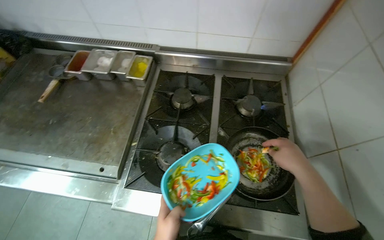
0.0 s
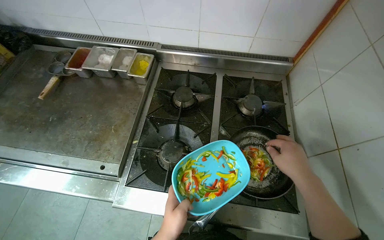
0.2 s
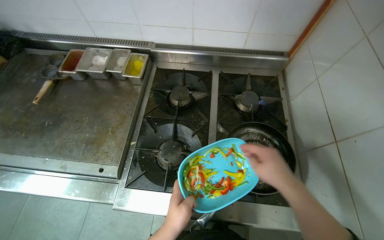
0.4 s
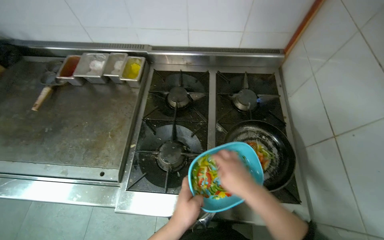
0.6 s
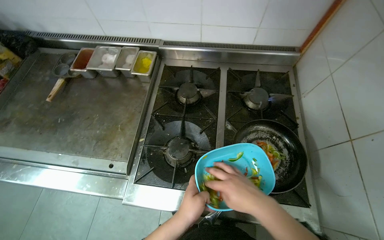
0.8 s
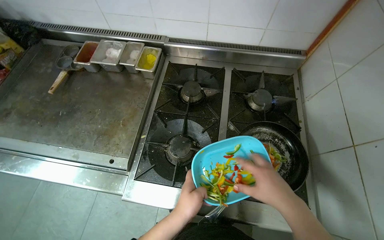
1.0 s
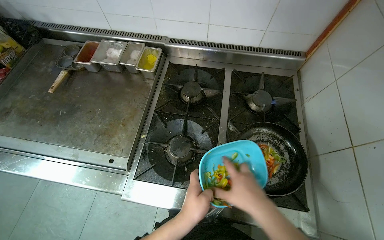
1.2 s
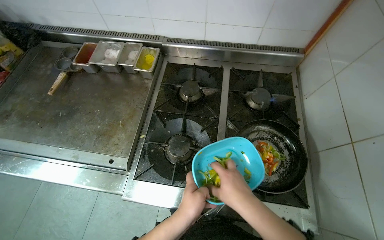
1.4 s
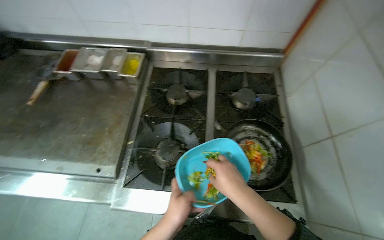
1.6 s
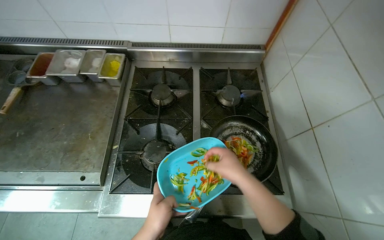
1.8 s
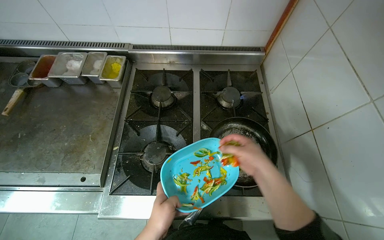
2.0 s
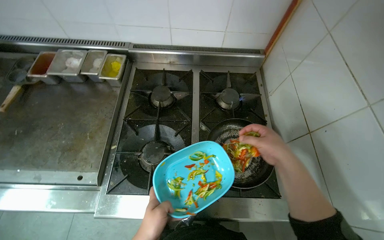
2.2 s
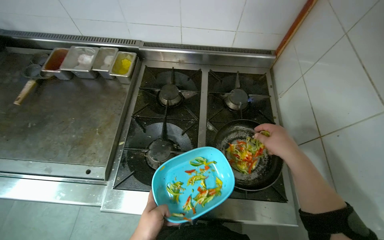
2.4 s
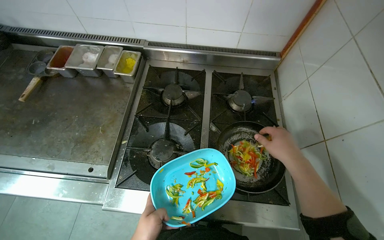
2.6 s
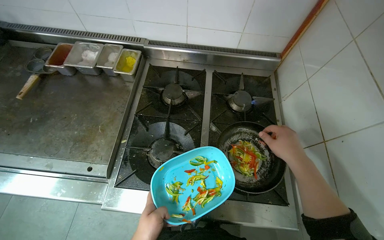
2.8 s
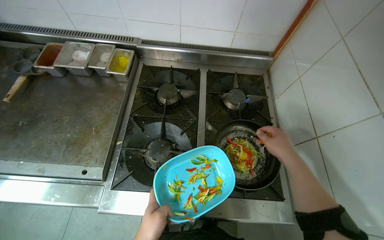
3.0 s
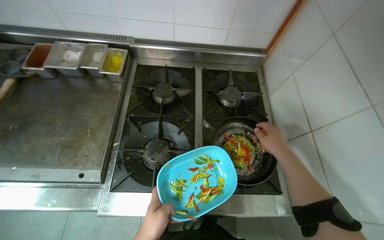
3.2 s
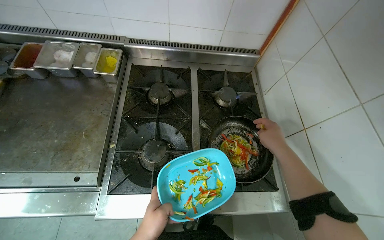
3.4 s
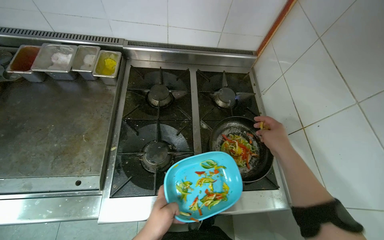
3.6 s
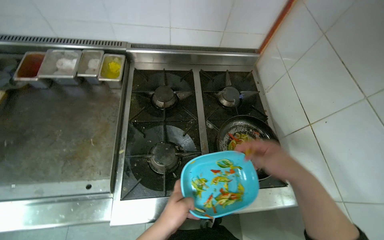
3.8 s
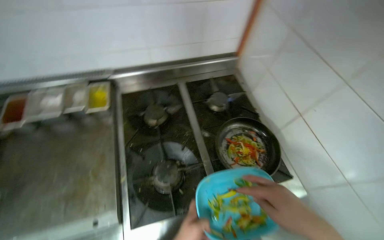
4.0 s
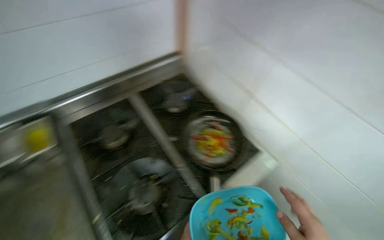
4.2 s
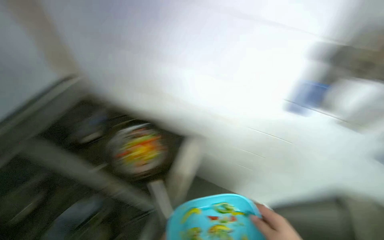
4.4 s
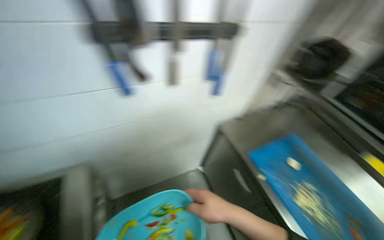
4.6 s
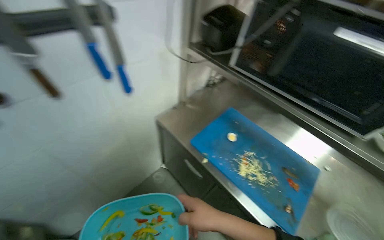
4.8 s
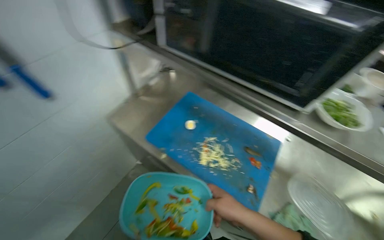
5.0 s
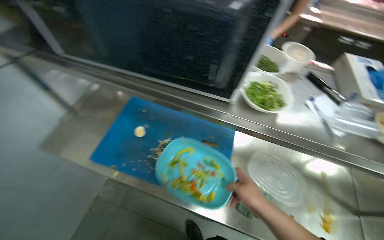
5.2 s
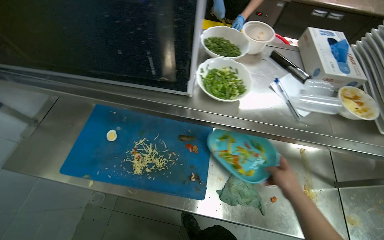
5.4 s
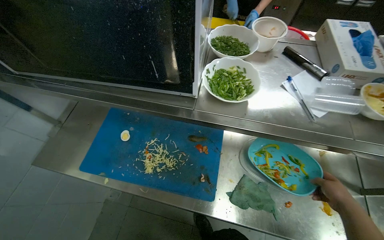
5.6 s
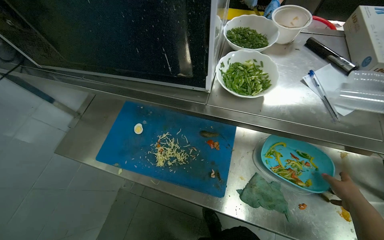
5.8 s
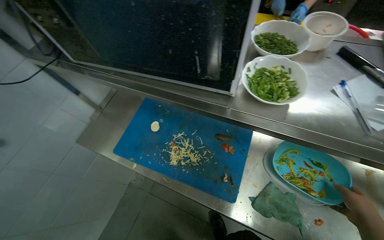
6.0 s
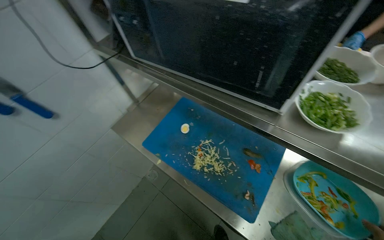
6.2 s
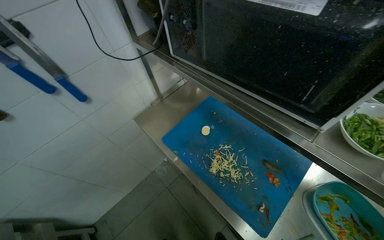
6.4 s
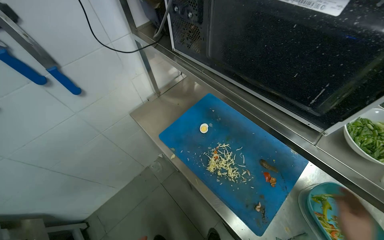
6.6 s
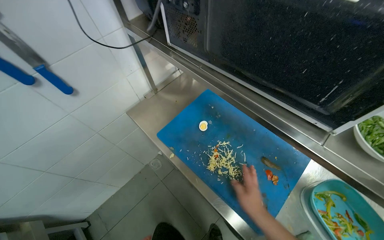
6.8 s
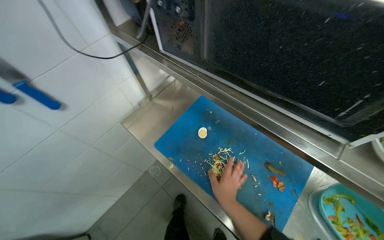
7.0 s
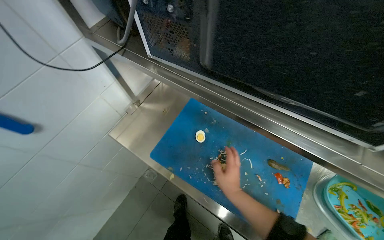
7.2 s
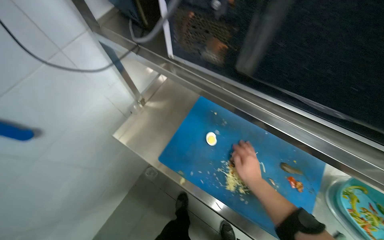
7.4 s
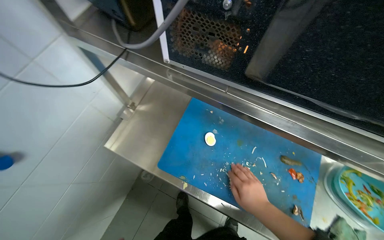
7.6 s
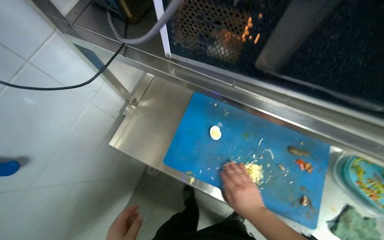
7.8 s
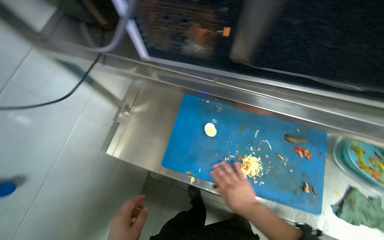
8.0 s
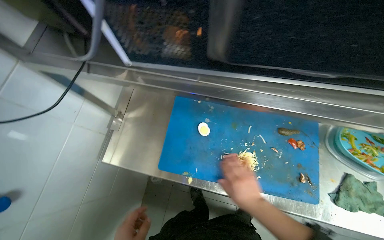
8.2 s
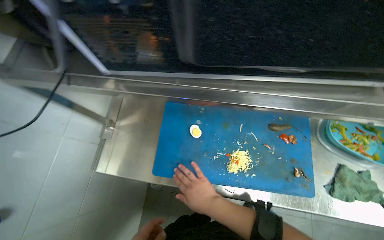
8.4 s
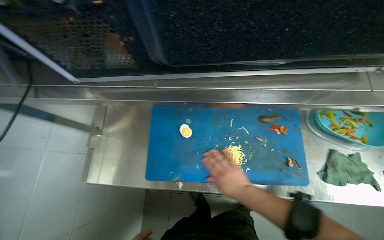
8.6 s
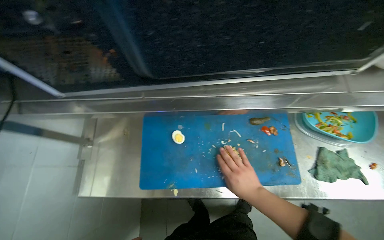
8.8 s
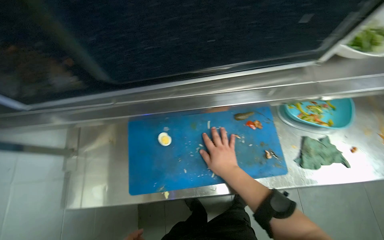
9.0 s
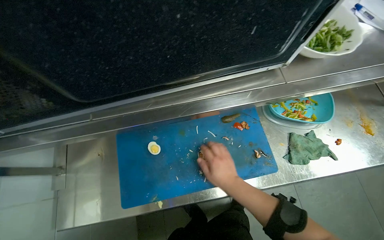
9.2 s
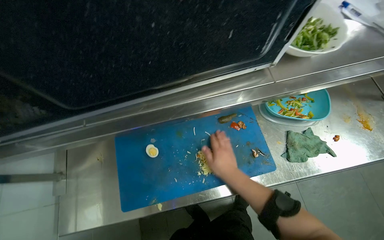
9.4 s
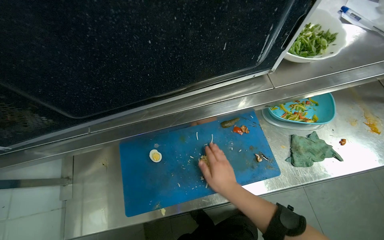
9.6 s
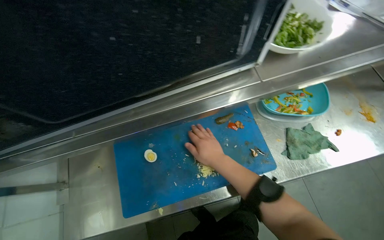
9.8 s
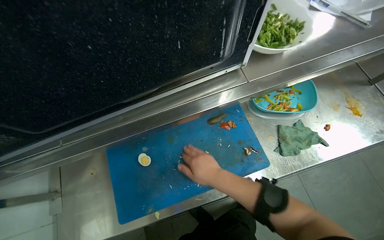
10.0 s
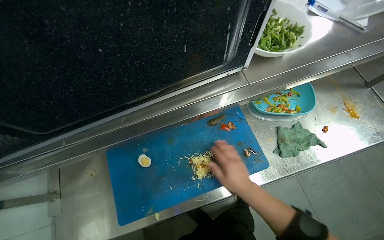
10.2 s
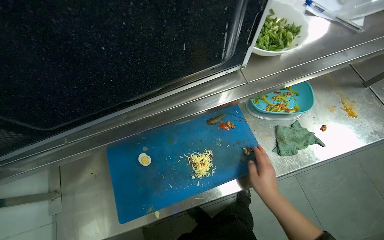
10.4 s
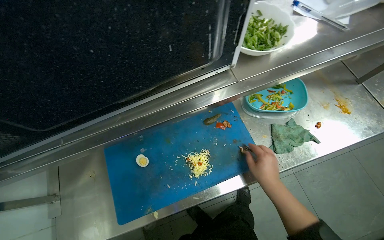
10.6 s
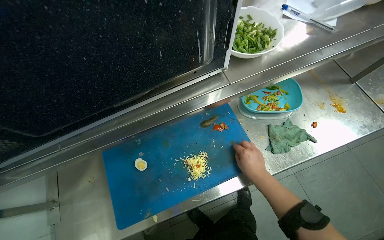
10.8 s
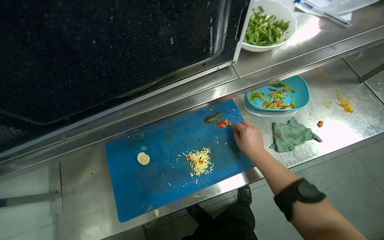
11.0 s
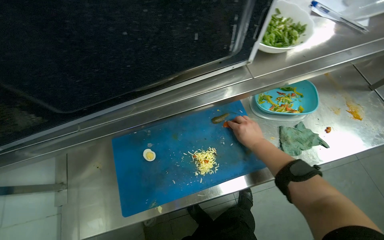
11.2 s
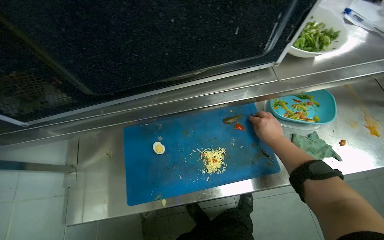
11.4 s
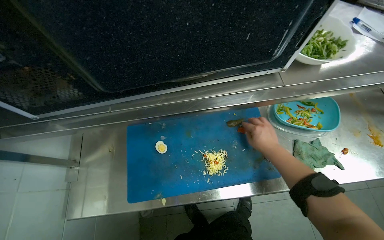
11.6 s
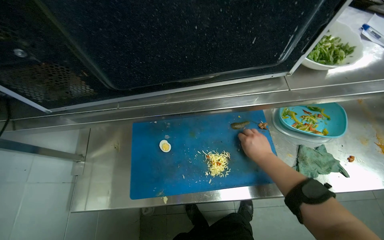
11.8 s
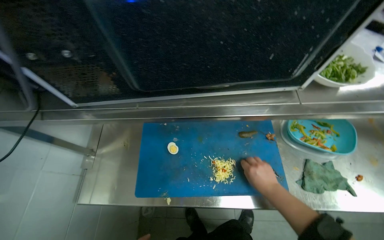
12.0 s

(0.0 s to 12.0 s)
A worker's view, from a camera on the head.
Job: cooking food.
The whole recording: Preparing ingredients and cooking. The worker adds vegetables to a pan, chops ingredients on a cutting board, and then adds meat to the pan.
0.0 s - 1.6 s: The right hand shifts roughly 15 cm to the left.
1.6 s - 3.0 s: The right hand shifts about 20 cm to the right and up the picture.
3.0 s - 4.4 s: The head rotates roughly 65 degrees to the right.
4.4 s - 6.0 s: The camera is carried approximately 70 cm. The head turns to the right by about 50 degrees. The view tilts approximately 20 degrees downward.
7.6 s - 9.0 s: The scene rotates counterclockwise by some 30 degrees.
9.0 s - 10.4 s: The right hand goes about 15 cm to the right.
10.4 s - 12.0 s: The right hand goes up the picture and returns, some 15 cm each way.

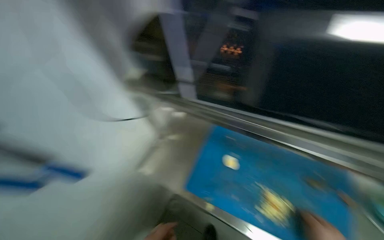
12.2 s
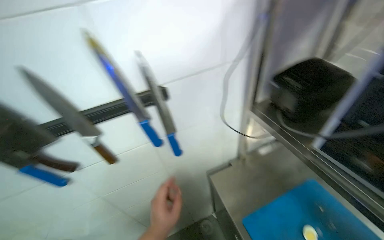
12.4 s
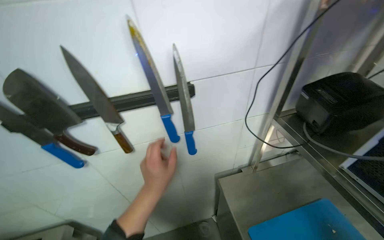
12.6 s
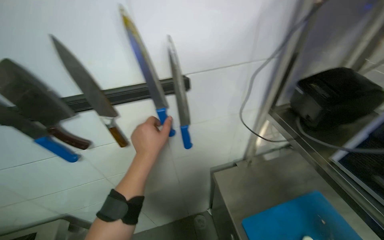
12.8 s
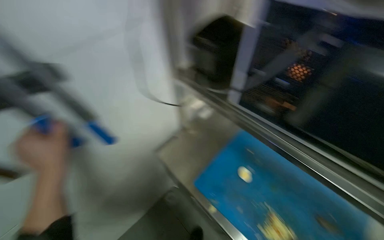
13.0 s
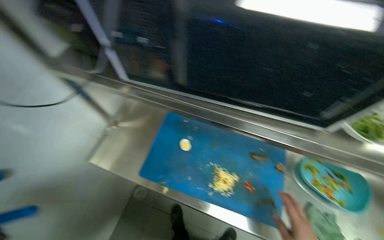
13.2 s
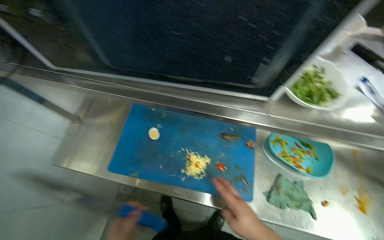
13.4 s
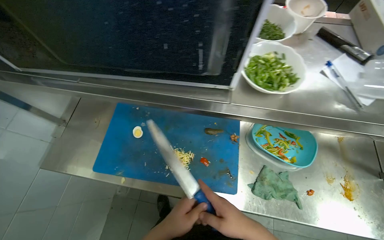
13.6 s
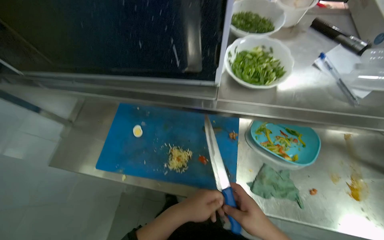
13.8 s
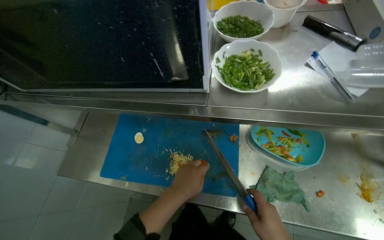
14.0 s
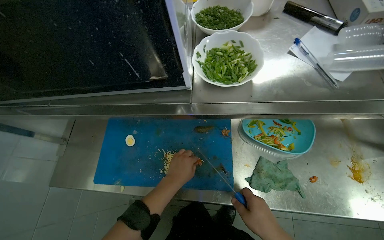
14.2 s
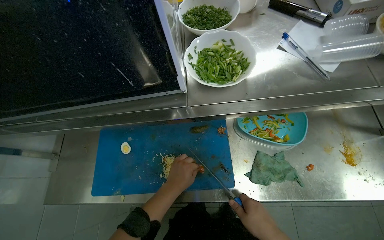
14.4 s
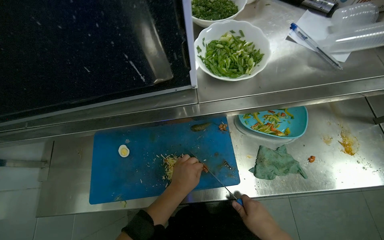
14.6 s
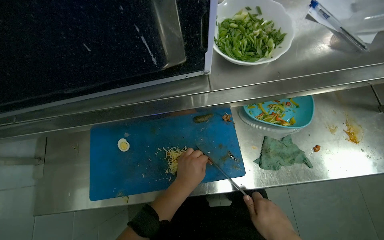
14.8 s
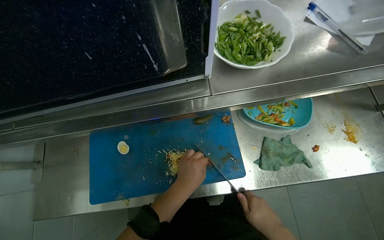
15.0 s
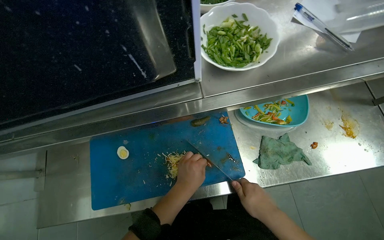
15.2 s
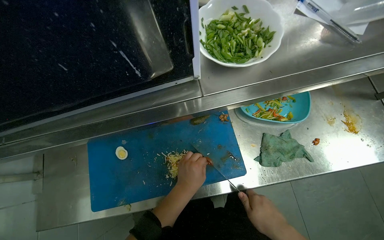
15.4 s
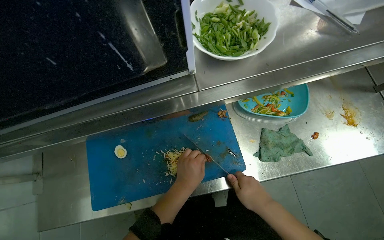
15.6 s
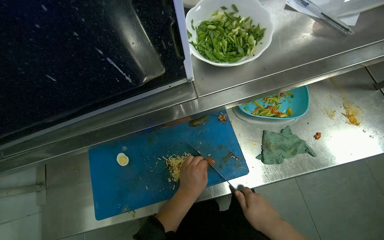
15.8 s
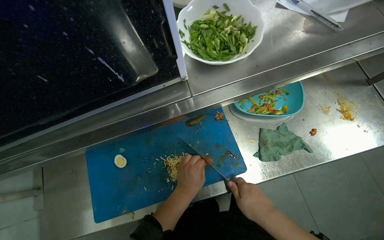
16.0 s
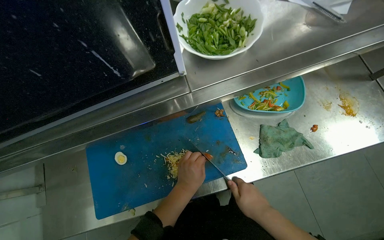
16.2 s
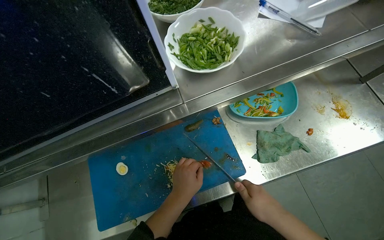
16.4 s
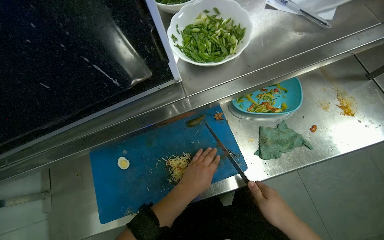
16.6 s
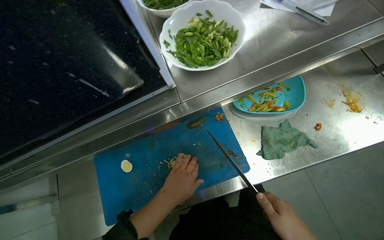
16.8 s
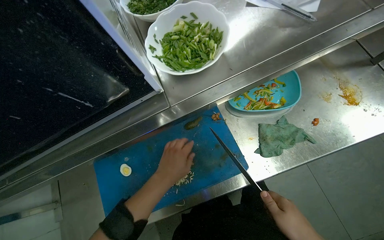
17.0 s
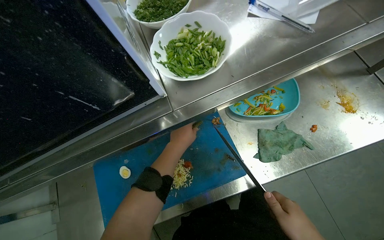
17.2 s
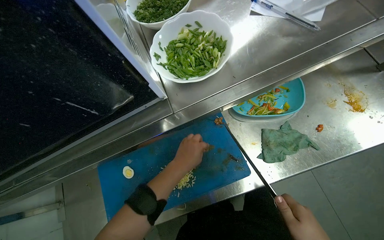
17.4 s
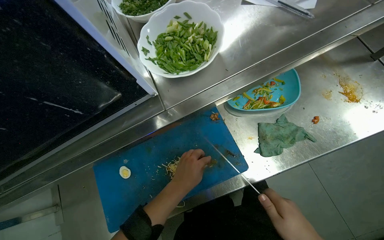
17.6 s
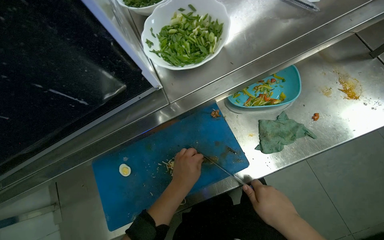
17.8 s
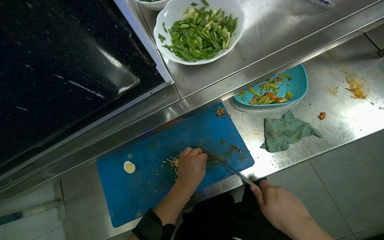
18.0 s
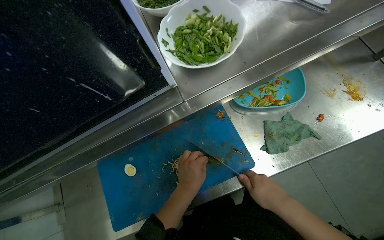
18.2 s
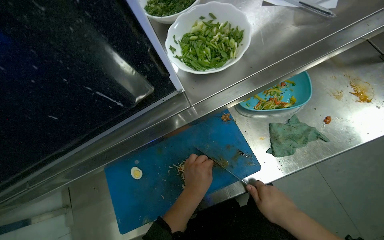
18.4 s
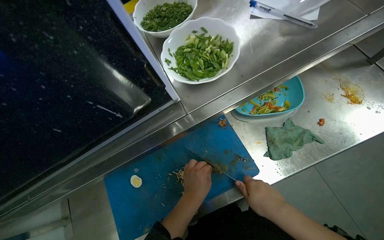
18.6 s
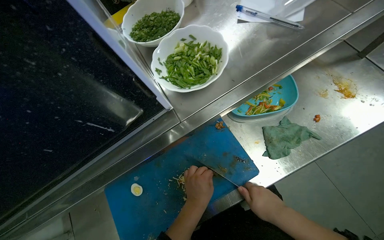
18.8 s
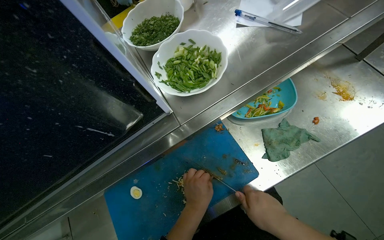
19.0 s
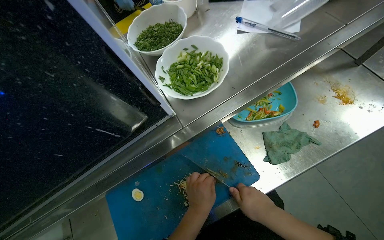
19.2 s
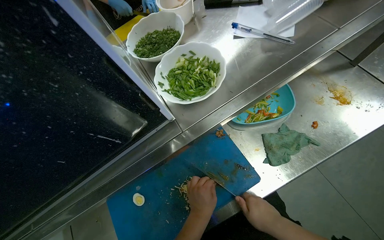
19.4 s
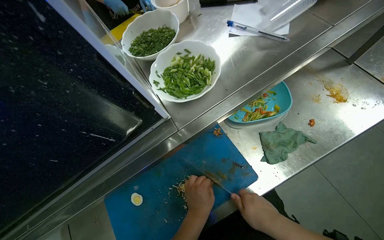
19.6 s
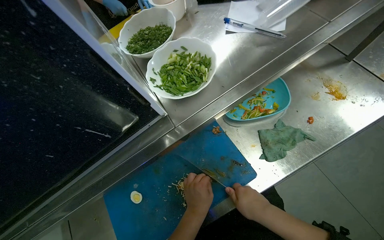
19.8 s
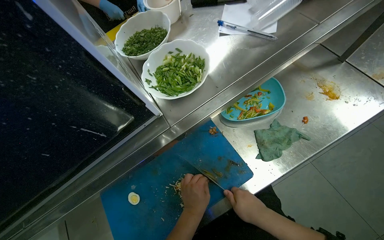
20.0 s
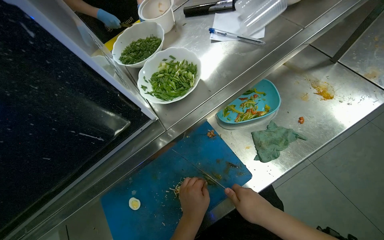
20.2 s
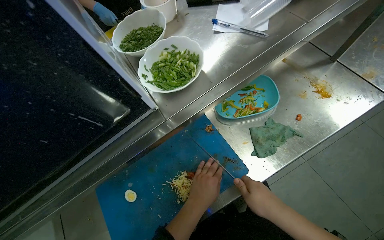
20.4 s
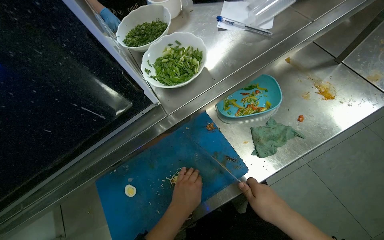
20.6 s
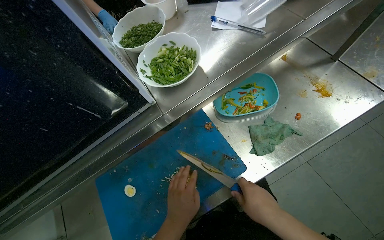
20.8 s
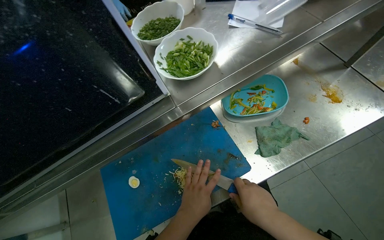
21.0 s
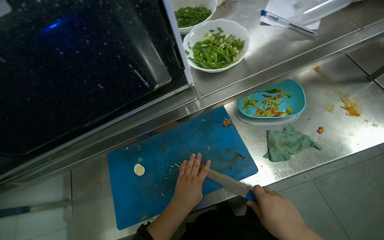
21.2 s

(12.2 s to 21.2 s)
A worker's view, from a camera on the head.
Job: cooking food.
The whole recording: Preparing ingredients and cooking. The worker adds vegetables to a pan, chops ingredients on a cutting board, and then adds meat to the pan.
12.2 s - 13.8 s: The wearer's head swings about 35 degrees to the right. The wearer looks about 20 degrees further downward.
15.2 s - 16.6 s: The hands stay close to where they were, moving slightly.
16.6 s - 18.2 s: The left hand moves roughly 15 cm up the picture and comes back.
18.2 s - 19.8 s: The hands make small movements and keep their place.
19.8 s - 21.2 s: The left hand travels nearer to the camera by about 10 cm.
